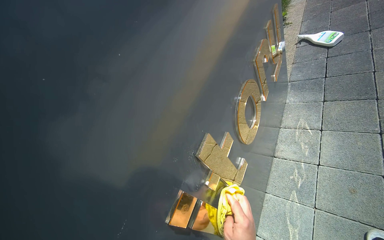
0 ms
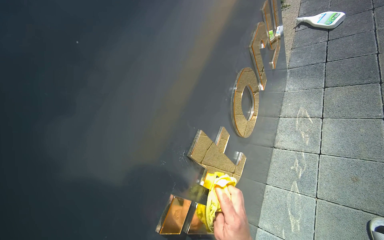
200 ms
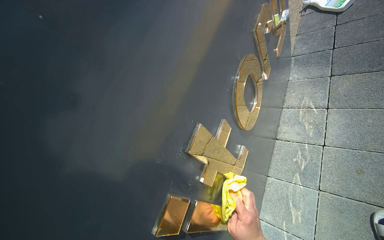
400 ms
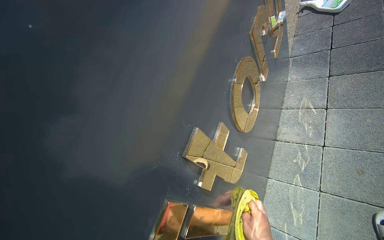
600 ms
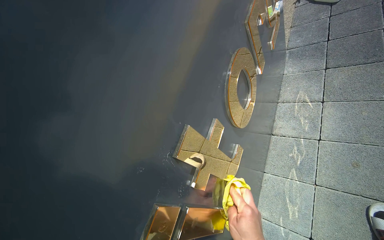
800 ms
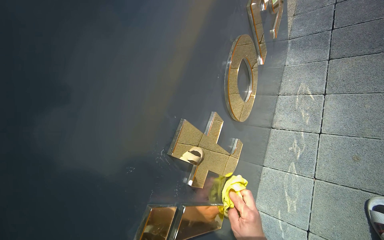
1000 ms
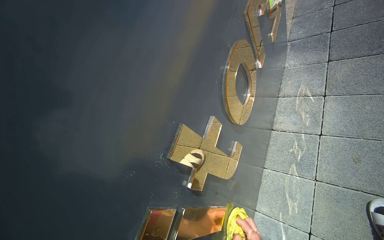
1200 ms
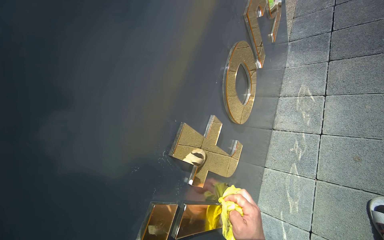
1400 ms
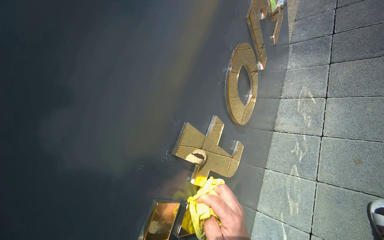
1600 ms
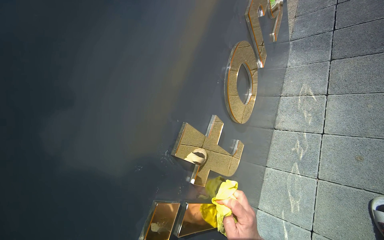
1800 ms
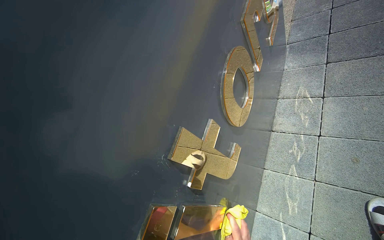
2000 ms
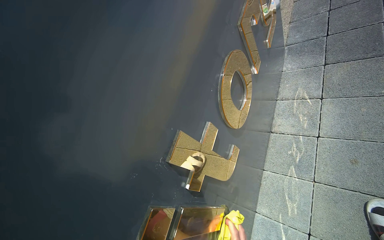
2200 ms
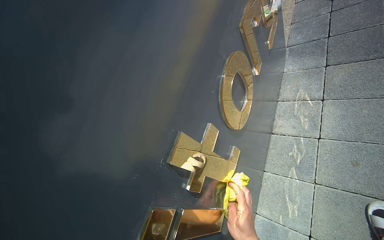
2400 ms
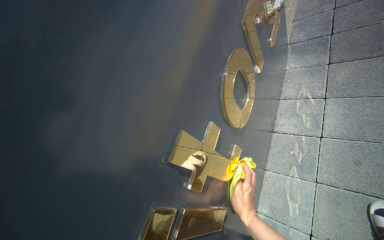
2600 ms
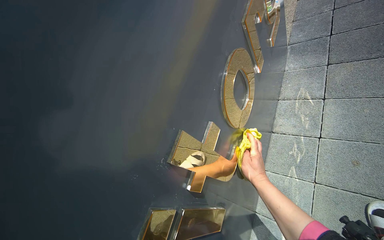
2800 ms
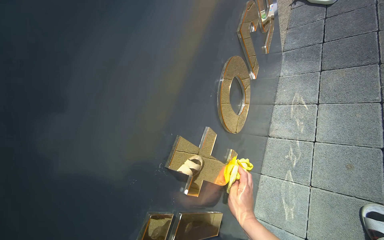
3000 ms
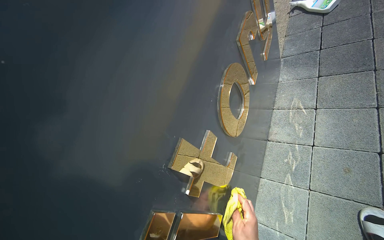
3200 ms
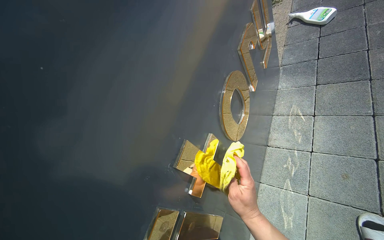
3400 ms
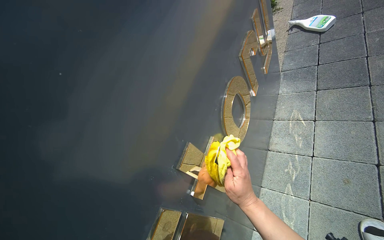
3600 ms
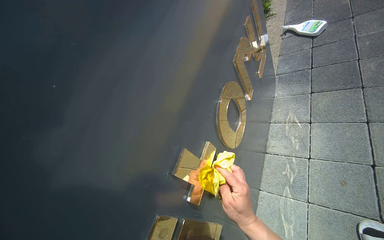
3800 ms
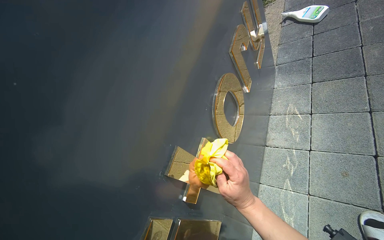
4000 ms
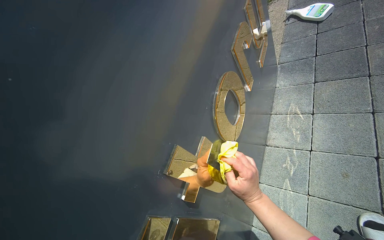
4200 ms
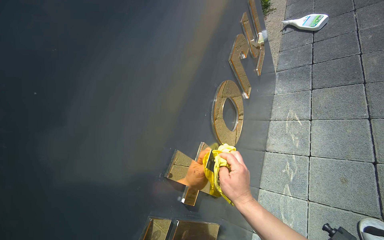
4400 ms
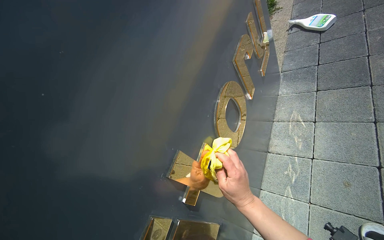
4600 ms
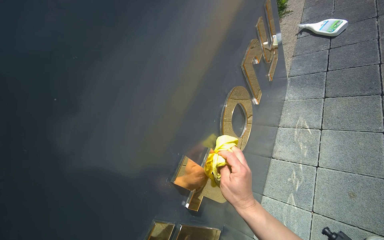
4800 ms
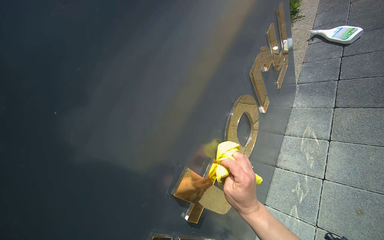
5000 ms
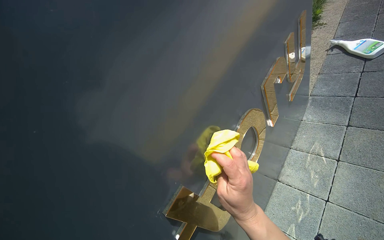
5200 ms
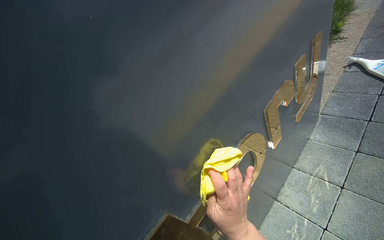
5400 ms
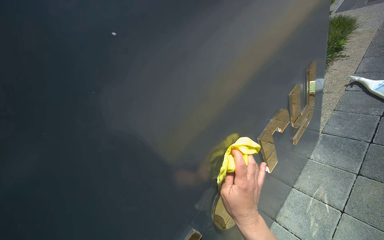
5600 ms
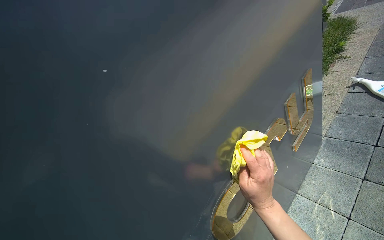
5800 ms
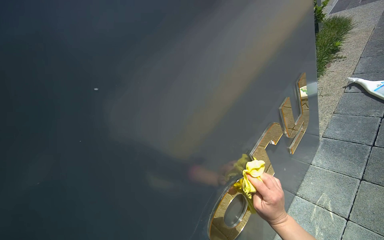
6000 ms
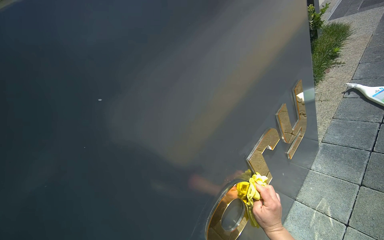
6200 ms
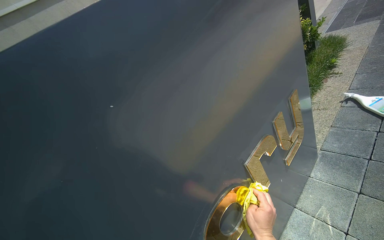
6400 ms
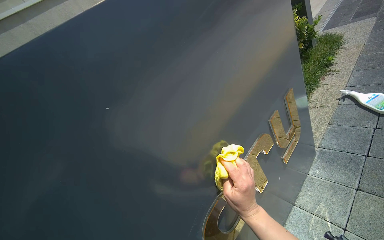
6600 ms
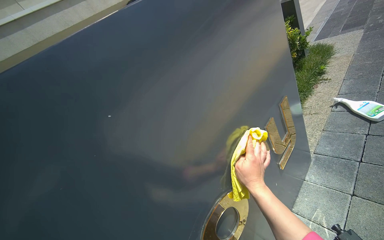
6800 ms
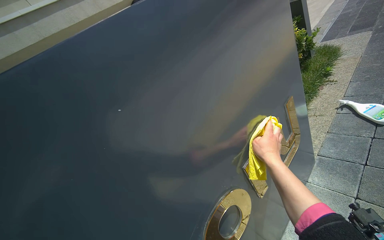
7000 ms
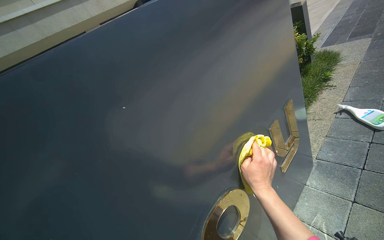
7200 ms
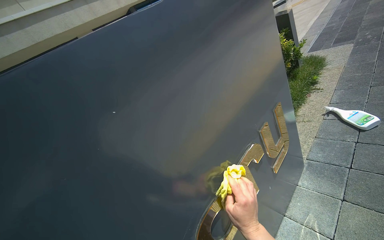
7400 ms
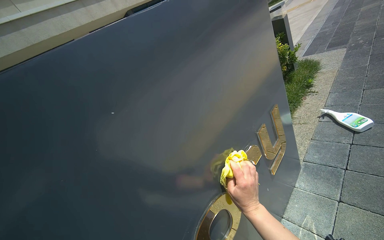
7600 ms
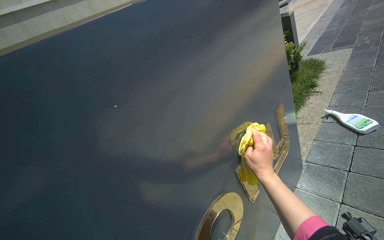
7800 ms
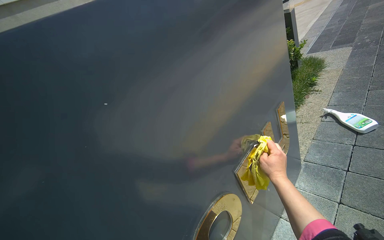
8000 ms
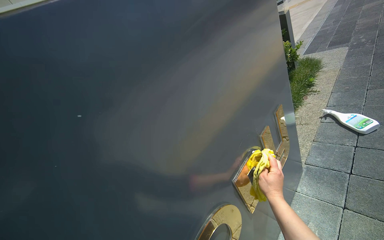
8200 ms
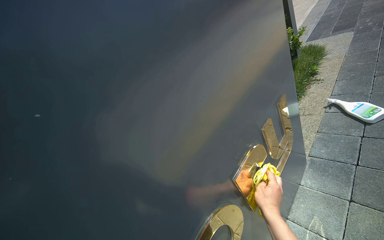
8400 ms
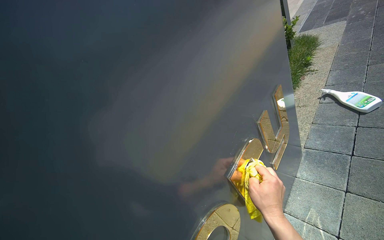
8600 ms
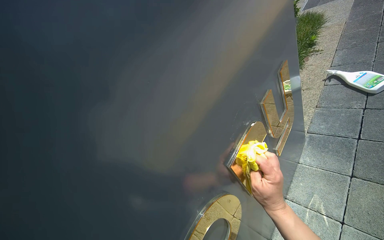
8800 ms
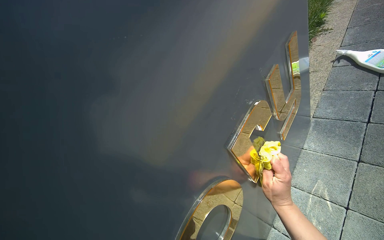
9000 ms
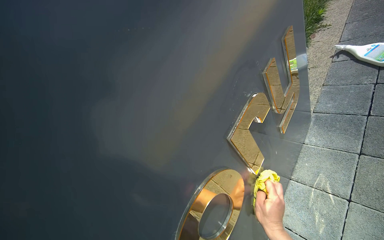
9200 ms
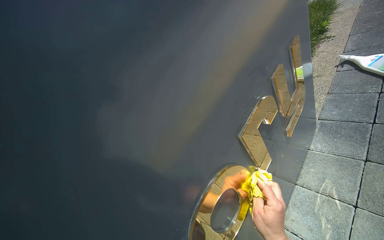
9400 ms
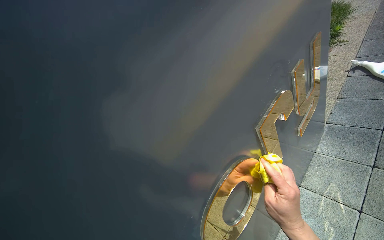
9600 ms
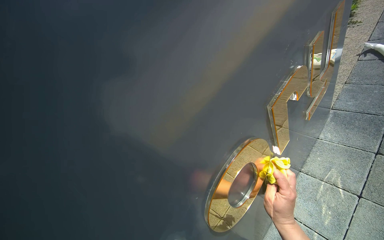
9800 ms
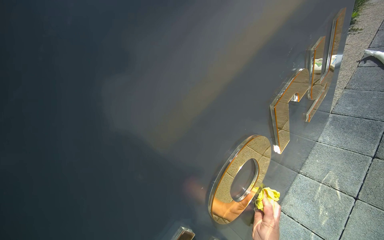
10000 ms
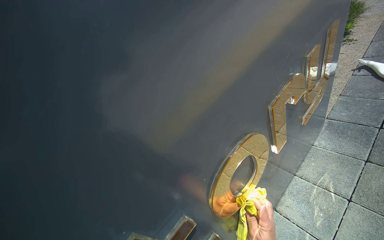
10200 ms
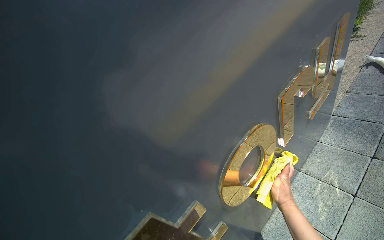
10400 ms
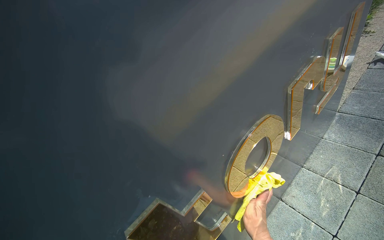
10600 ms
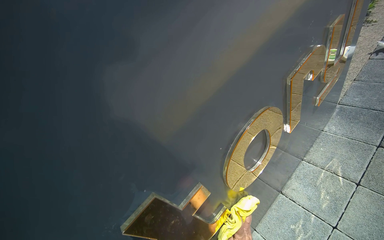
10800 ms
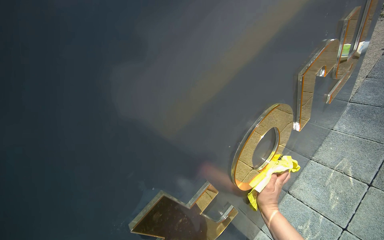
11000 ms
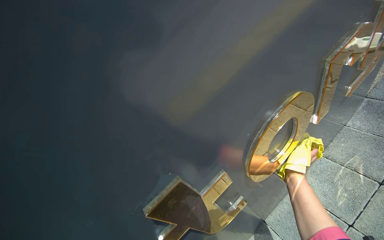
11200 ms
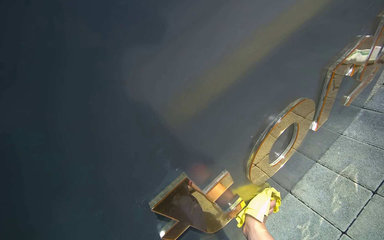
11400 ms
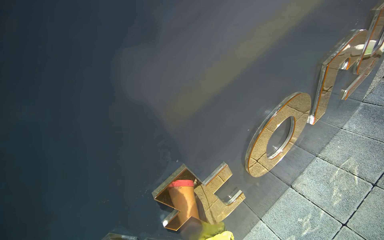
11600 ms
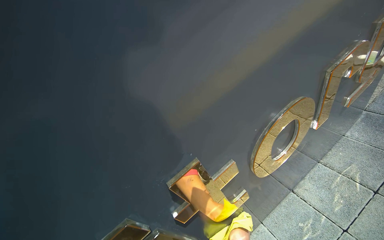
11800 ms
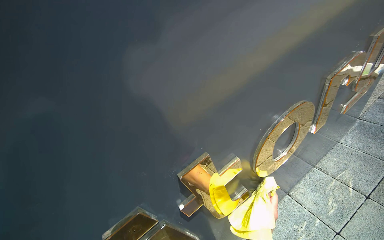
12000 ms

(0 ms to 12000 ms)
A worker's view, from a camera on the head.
Job: wiping surfaces.
The whole recording: Cleaning dormitory sign. The worker cleans the golden letters and top surface of the dormitory sign with a cloth and spray.
3000 ms - 4400 ms: The right hand goes some 10 cm up the picture.
4400 ms - 6000 ms: The wearer's head swings about 20 degrees to the left. The right hand heads to the right, covering approximately 15 cm.
6000 ms - 7600 ms: The right hand travels up the picture and back again, about 20 cm each way.
7600 ms - 9000 ms: The camera pitches downward, by approximately 15 degrees. The right hand shifts about 10 cm to the right.

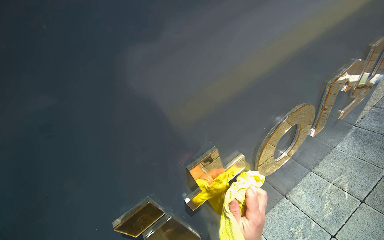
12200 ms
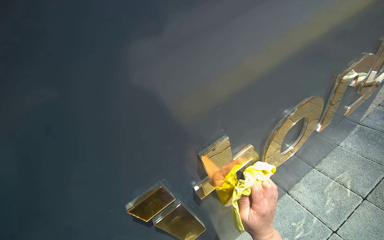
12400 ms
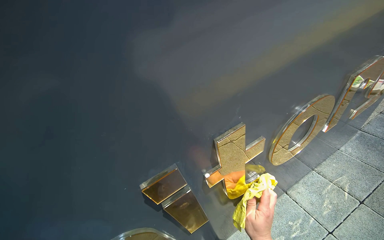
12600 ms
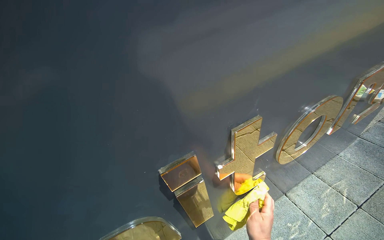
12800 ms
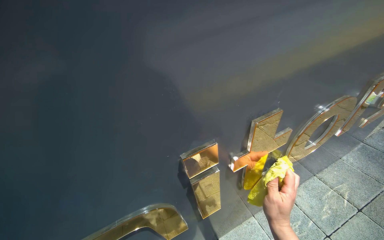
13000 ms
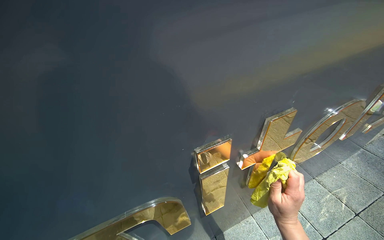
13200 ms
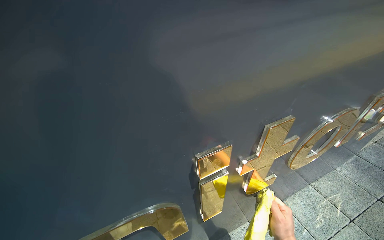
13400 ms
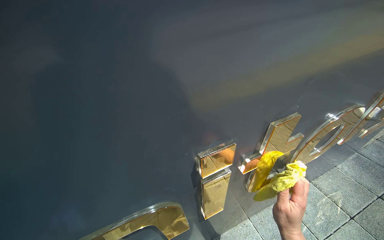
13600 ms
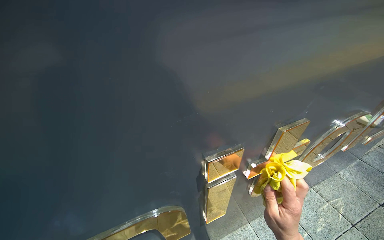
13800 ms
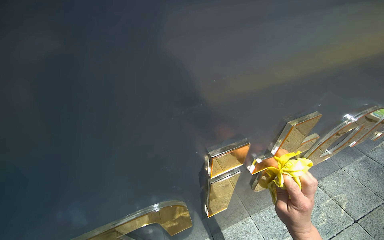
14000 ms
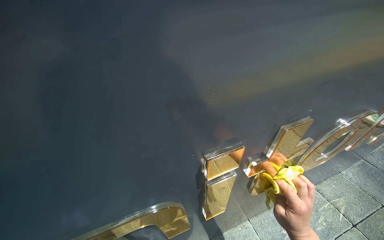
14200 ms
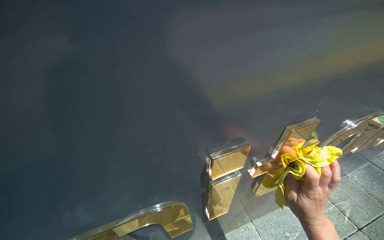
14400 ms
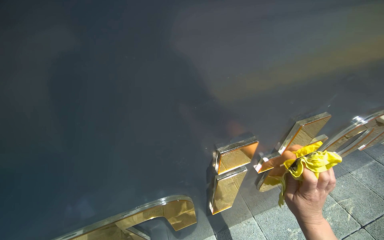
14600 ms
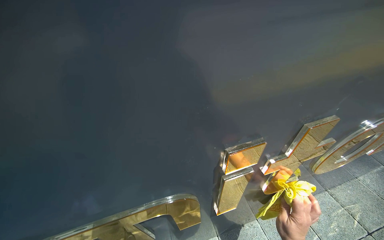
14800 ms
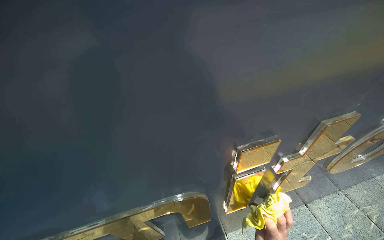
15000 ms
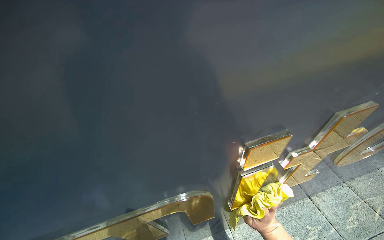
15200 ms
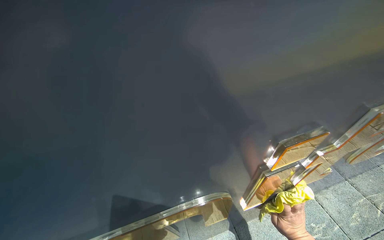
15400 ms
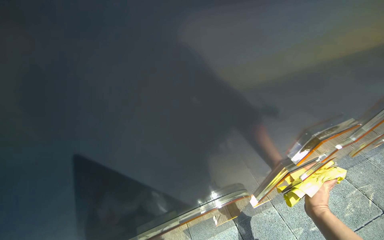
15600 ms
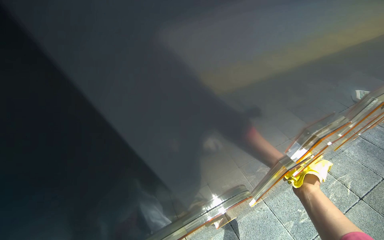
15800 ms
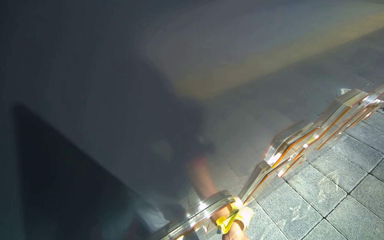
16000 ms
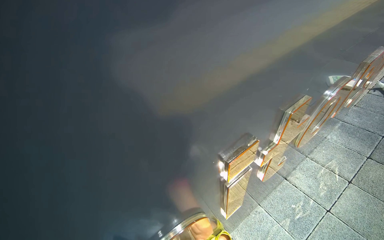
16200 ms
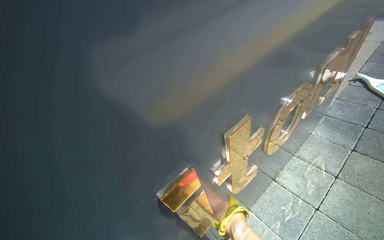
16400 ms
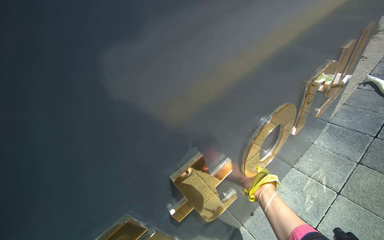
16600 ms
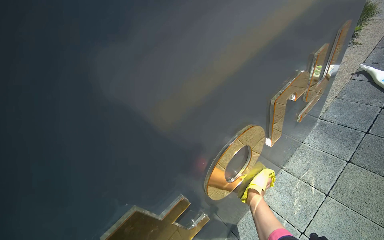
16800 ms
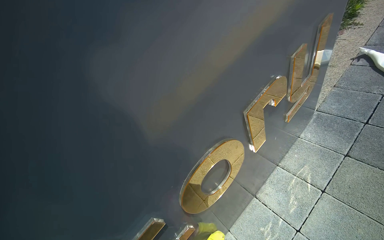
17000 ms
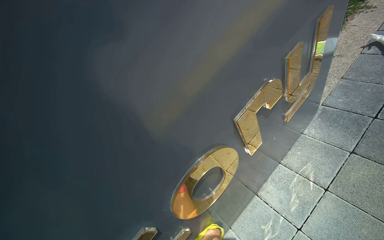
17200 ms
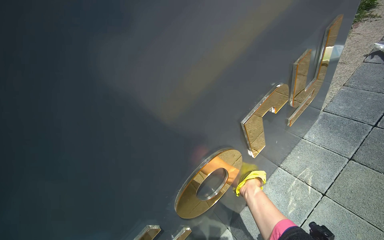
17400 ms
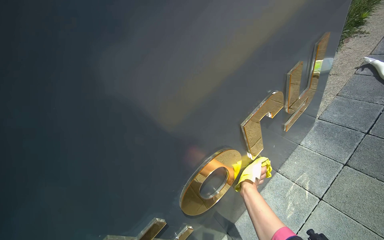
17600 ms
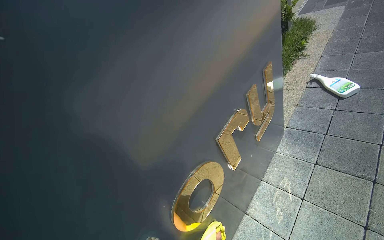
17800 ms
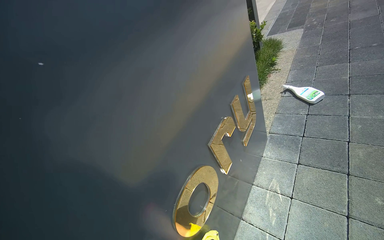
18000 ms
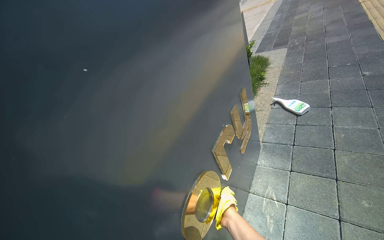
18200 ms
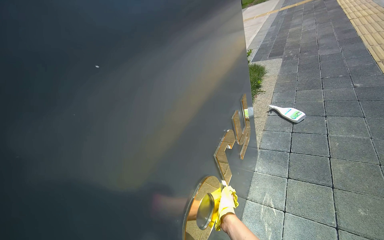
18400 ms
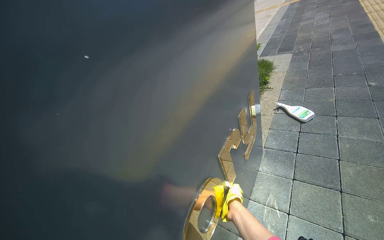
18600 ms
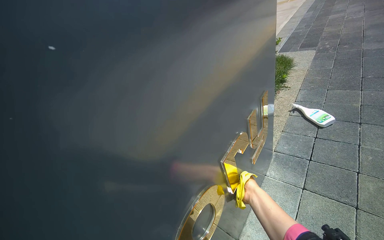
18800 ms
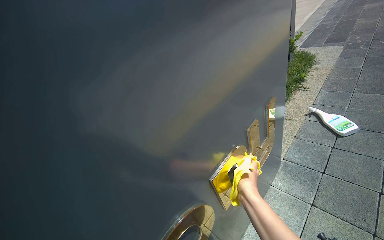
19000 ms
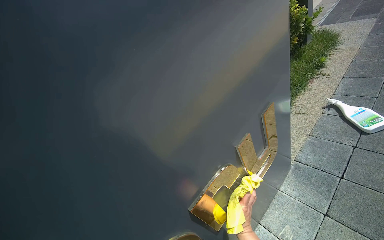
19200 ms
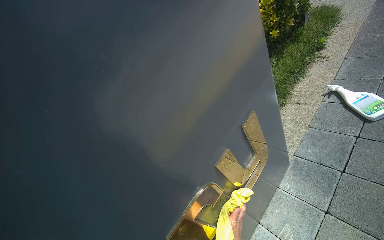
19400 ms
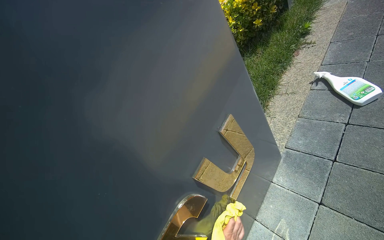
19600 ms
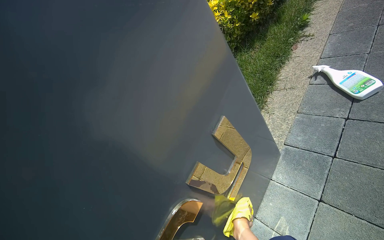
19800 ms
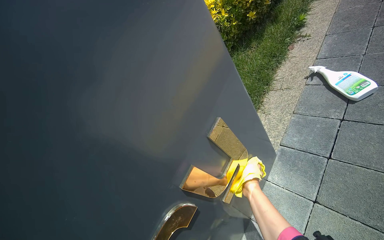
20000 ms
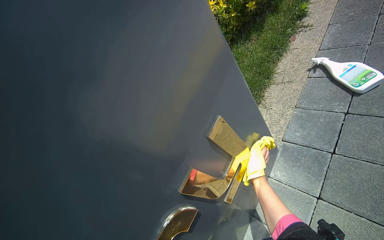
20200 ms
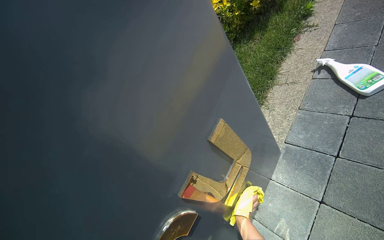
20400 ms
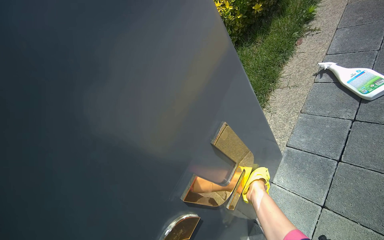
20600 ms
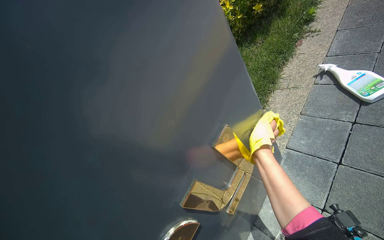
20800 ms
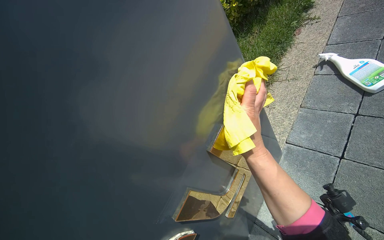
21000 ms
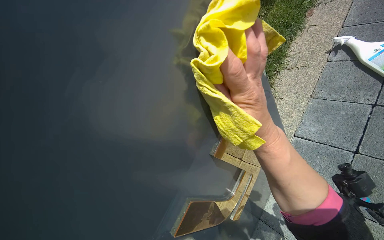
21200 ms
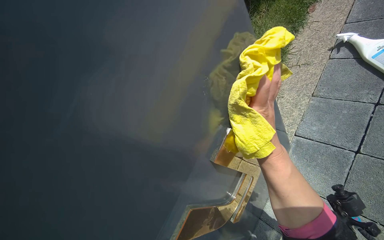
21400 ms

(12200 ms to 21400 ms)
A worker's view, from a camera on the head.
Job: wiping surfaces.
The whole recording: Cleaning dormitory sign. The worker cleans the golden letters and top surface of the dormitory sign with a cloth and spray.
15200 ms - 16800 ms: Everything in view rotates roughly 25 degrees counterclockwise.
16800 ms - 18400 ms: The head turns to the right by about 15 degrees. The wearer looks roughly 20 degrees further upward.
18400 ms - 19800 ms: The camera is carried approximately 50 cm. The camera sweeps to the left, by about 15 degrees. The camera pitches downward, by approximately 15 degrees.
